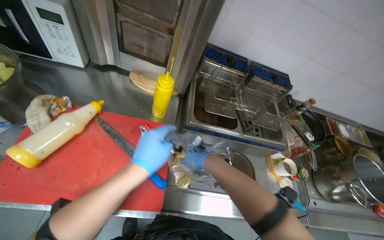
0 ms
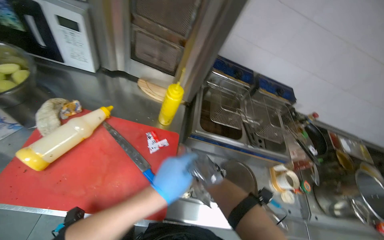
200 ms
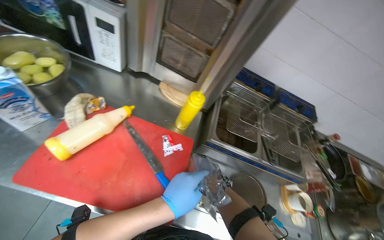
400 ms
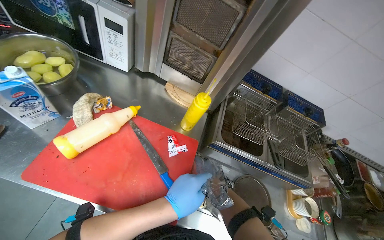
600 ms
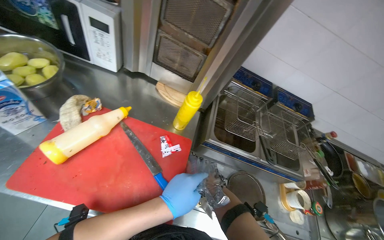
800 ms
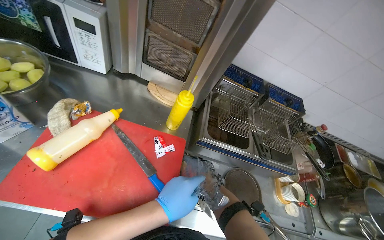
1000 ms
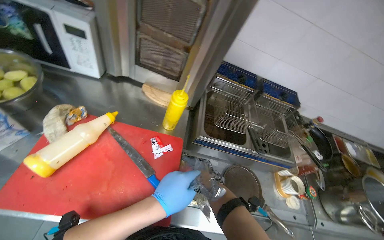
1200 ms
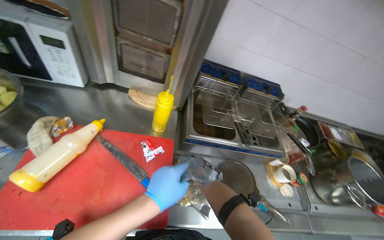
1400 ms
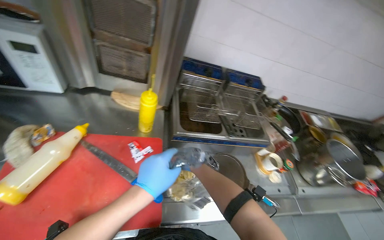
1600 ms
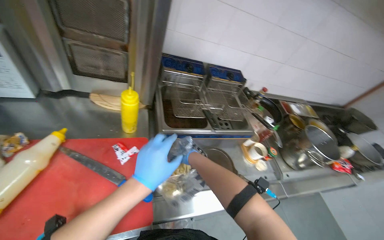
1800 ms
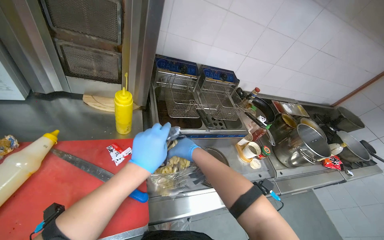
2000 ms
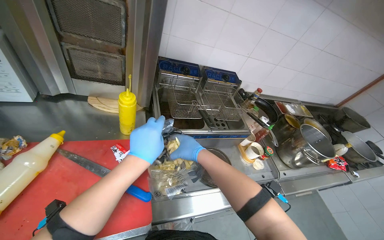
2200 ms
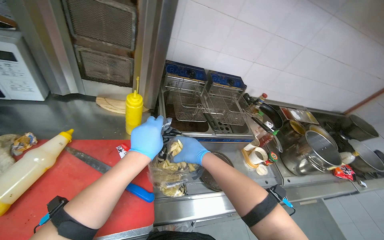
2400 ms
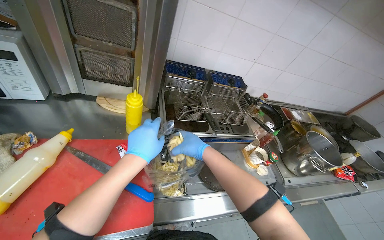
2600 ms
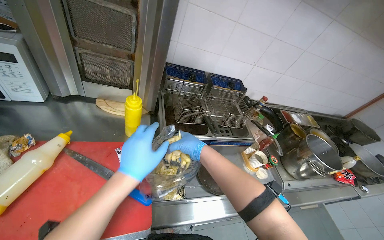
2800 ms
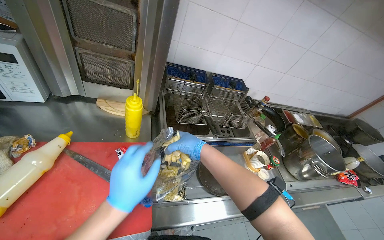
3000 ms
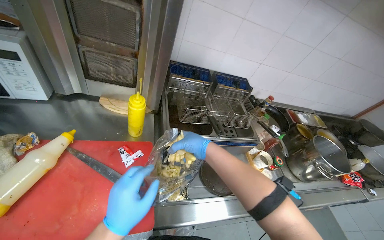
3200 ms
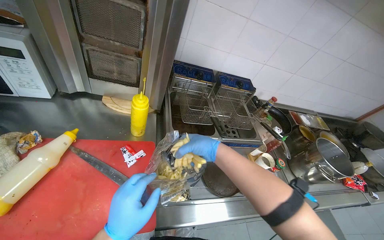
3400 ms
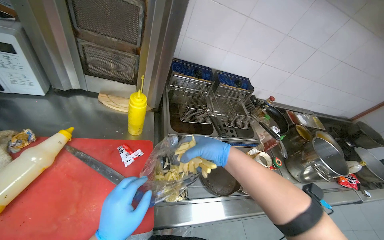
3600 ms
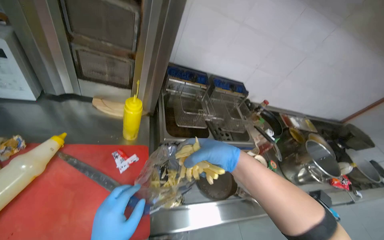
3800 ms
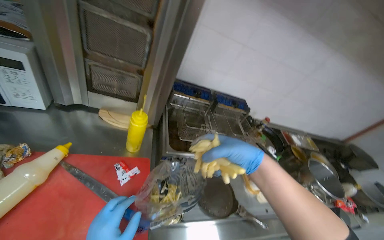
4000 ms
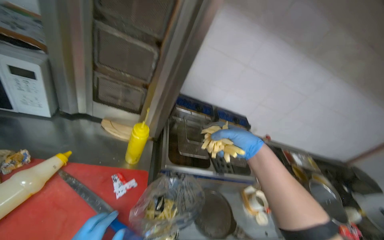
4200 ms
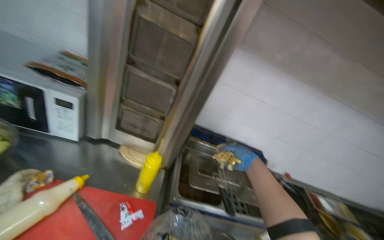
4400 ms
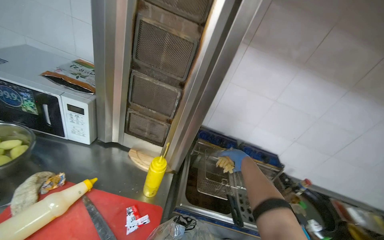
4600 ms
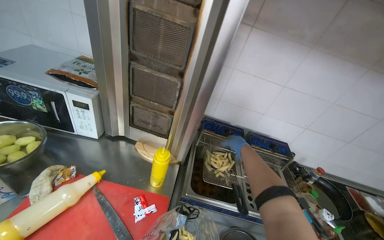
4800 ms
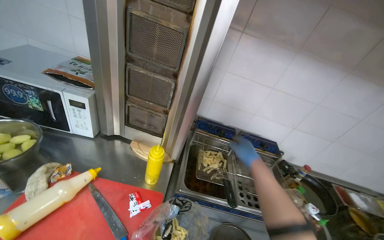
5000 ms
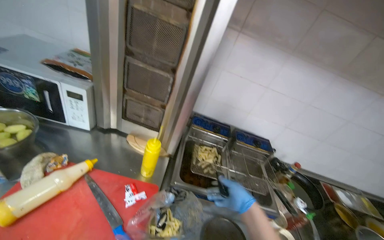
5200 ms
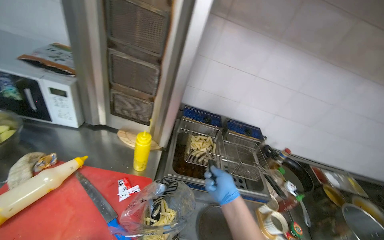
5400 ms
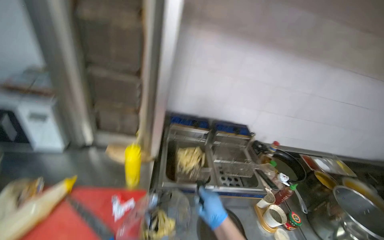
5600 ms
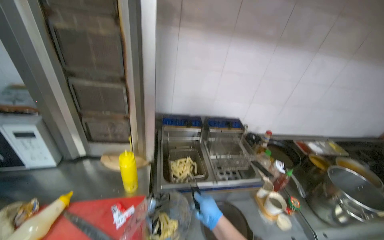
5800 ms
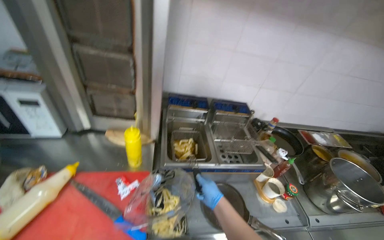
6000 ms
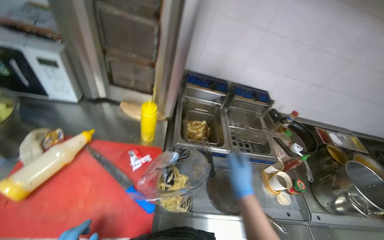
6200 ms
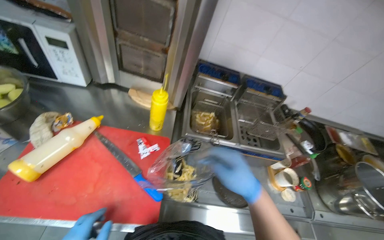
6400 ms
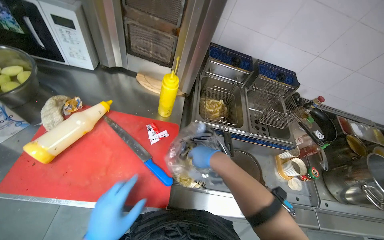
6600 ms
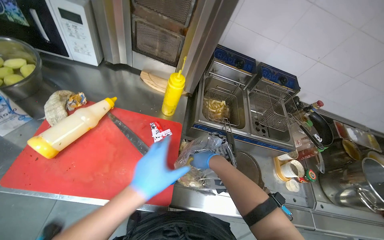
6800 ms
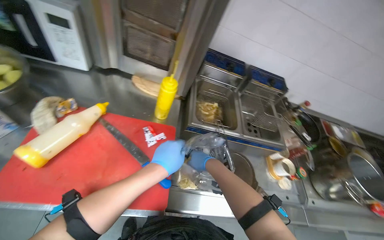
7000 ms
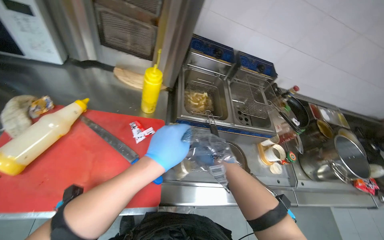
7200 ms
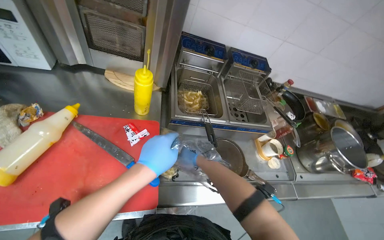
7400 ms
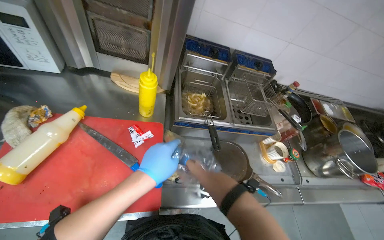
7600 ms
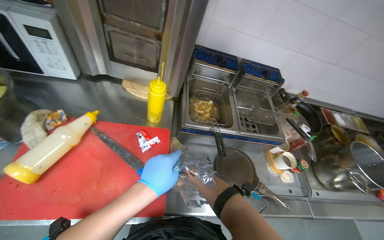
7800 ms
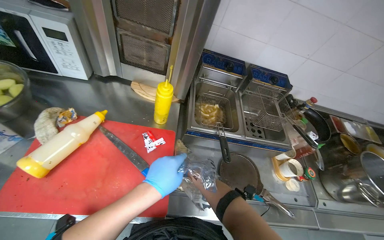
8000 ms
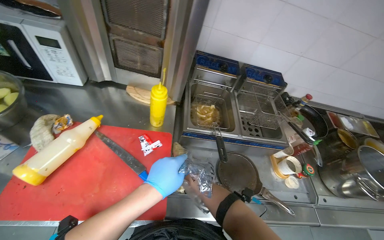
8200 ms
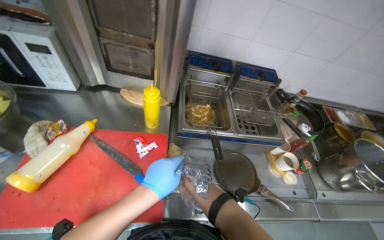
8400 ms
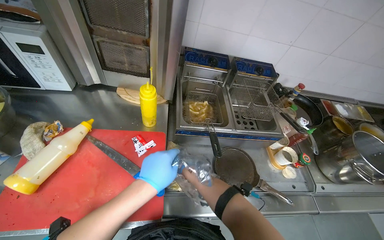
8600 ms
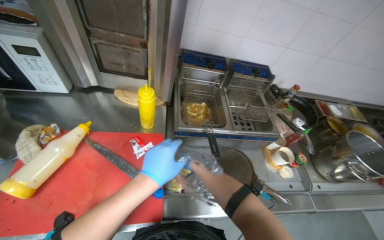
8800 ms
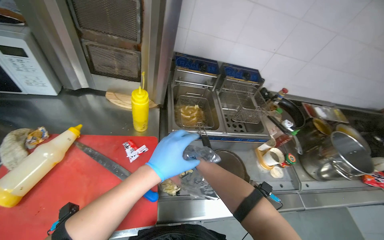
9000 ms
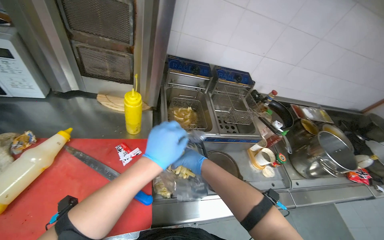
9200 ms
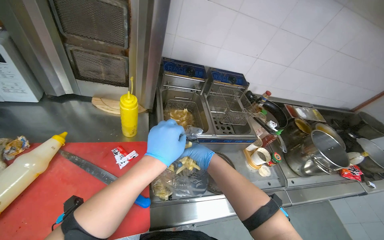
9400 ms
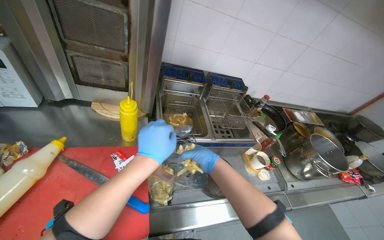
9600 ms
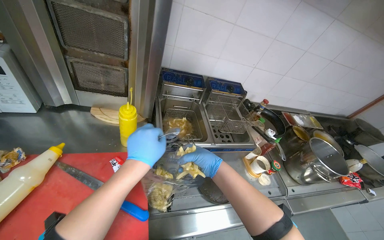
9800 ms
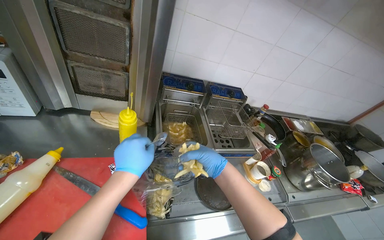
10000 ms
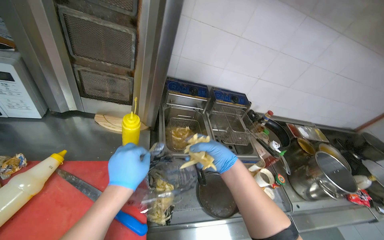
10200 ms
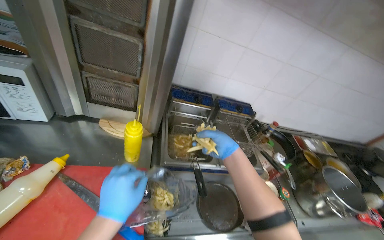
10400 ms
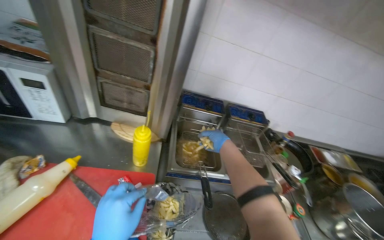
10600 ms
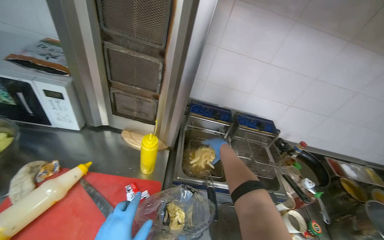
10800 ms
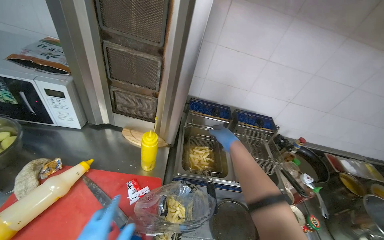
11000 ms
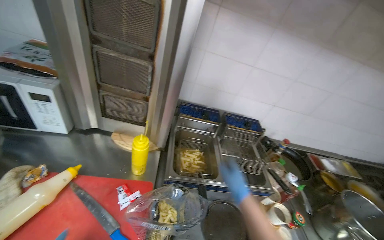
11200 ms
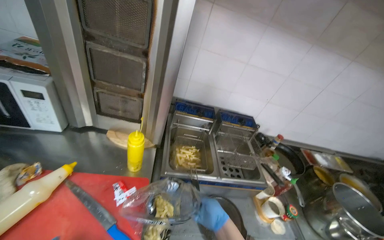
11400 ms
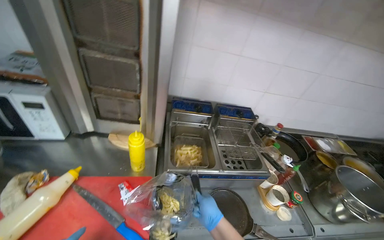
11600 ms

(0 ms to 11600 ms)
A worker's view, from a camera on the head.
Job: cooking food.
The whole recording: Loading french fries into fryer. The worker loads french fries from a bag into the deep fryer.
0 ms - 1400 ms: The right hand travels farther from the camera and down the picture by approximately 25 cm.
1400 ms - 2800 ms: The right hand heads nearer to the camera and up the picture, covering some 25 cm.
2800 ms - 4400 ms: The view tips upward by about 20 degrees. The right hand heads to the right, covering some 10 cm.
4400 ms - 5800 ms: The right hand shifts about 25 cm down the picture.
5800 ms - 7200 ms: The view tilts some 25 degrees downward.
7200 ms - 8800 ms: The right hand reaches about 25 cm farther from the camera, then returns.
10200 ms - 11600 ms: The right hand travels down the picture by roughly 15 cm.

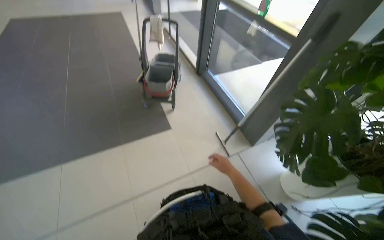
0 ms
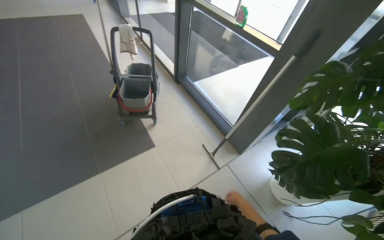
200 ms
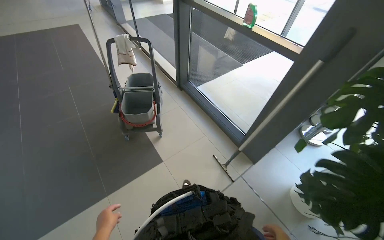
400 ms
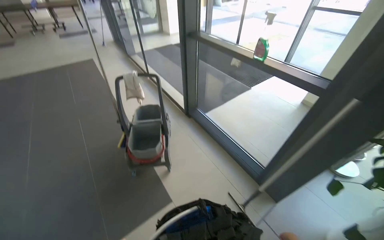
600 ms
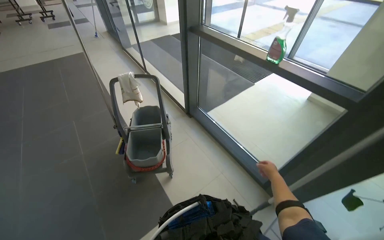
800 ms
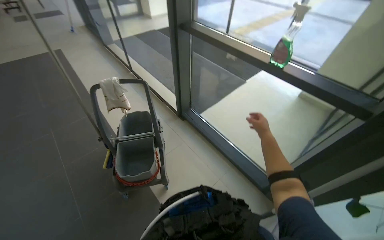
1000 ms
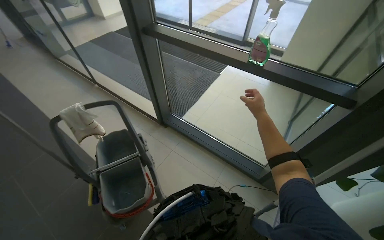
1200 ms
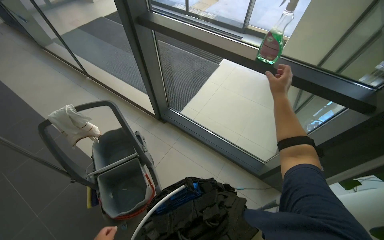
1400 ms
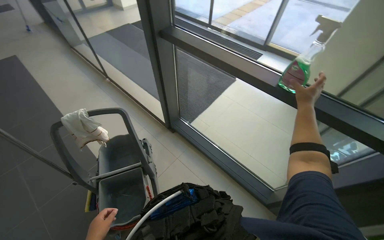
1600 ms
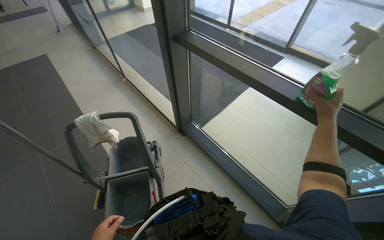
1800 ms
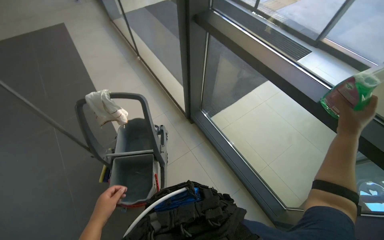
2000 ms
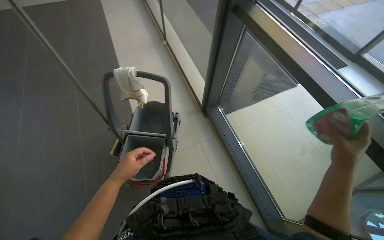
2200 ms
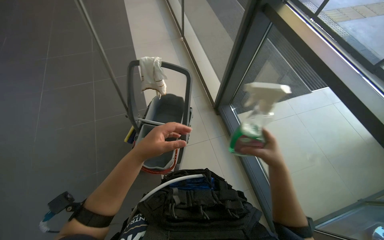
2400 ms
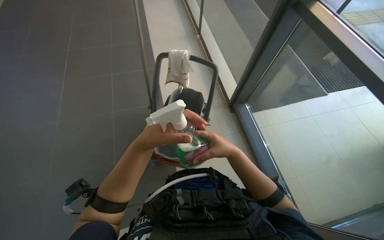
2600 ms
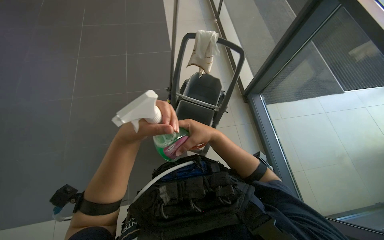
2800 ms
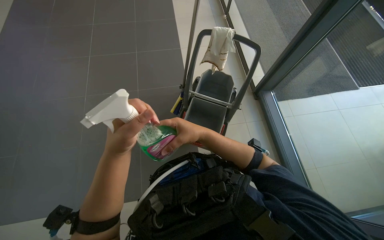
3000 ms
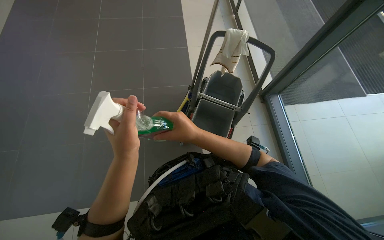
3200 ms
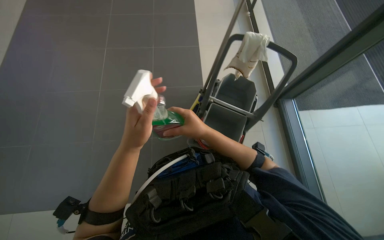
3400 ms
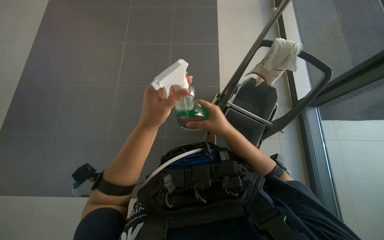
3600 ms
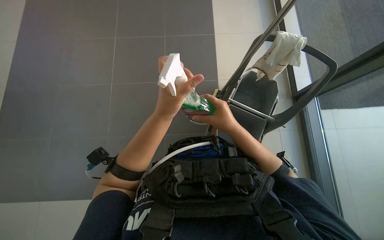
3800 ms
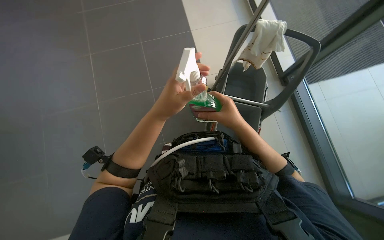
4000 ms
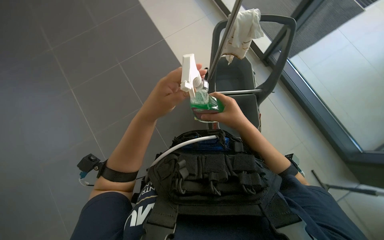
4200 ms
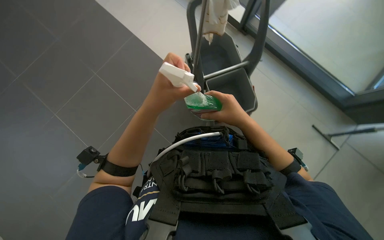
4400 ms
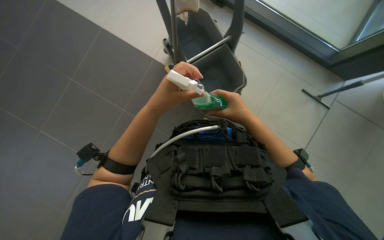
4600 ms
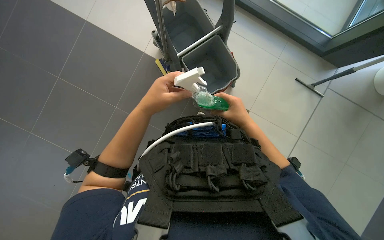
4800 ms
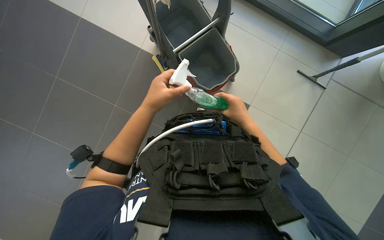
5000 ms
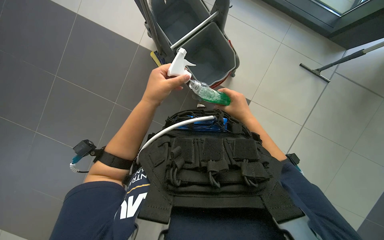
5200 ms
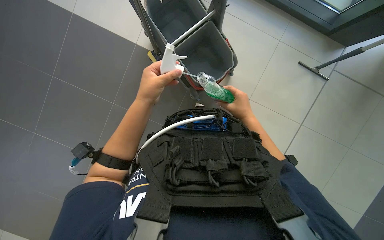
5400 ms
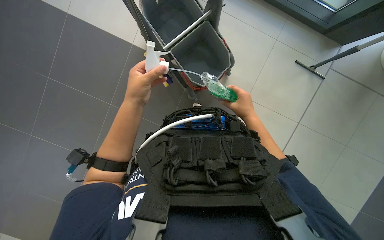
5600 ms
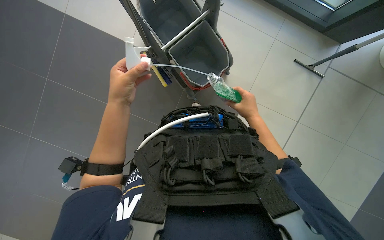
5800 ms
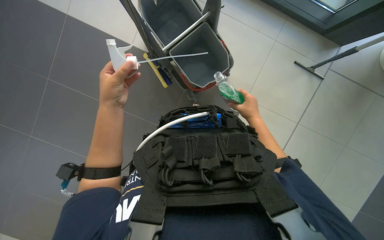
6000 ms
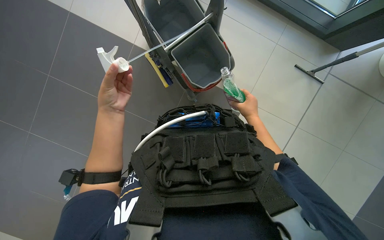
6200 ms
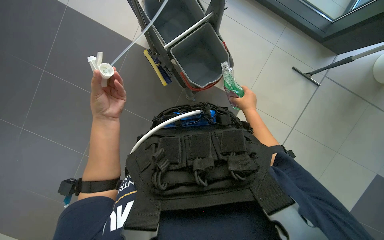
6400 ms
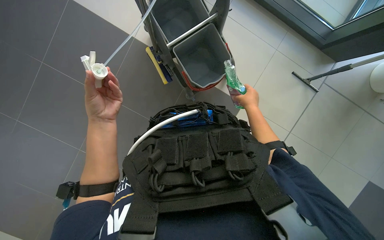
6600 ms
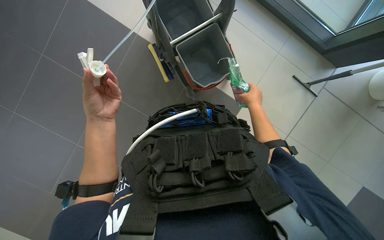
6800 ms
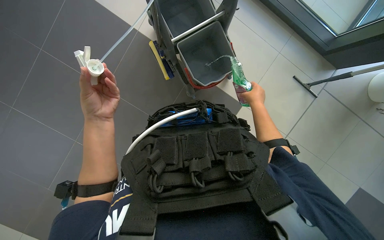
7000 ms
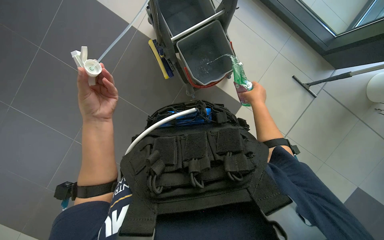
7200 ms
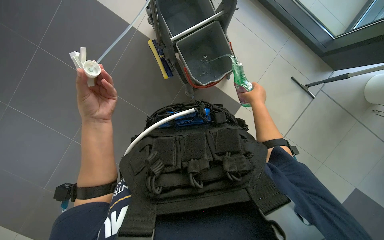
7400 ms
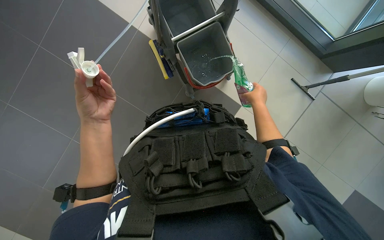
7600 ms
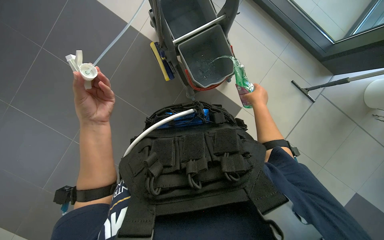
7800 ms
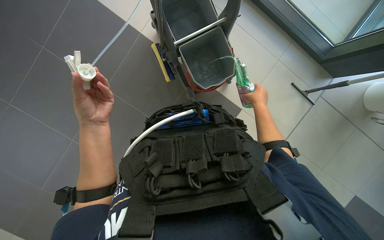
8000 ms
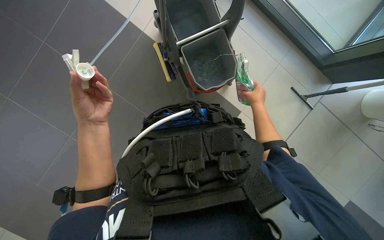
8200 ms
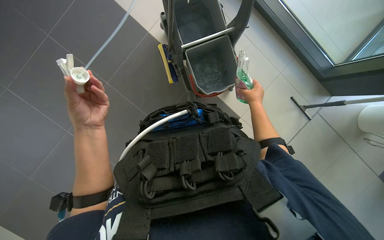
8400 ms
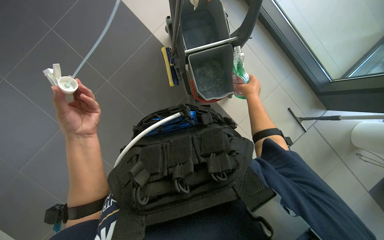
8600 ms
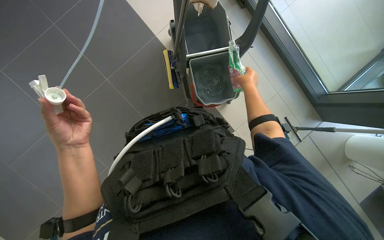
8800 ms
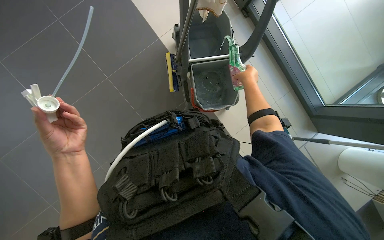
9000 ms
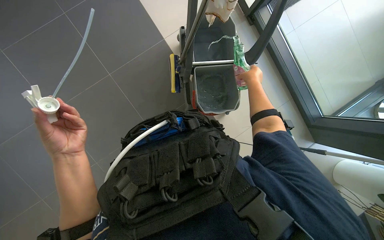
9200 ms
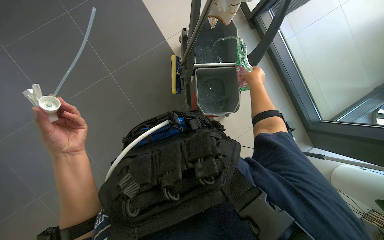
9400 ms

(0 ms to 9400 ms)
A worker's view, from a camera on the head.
Job: preparing cleaning supplies.
The whole recording: Adding cleaning solution to bucket. The worker adds cleaning solution to the bucket.
0 ms - 1600 ms: The head travels roughly 1.5 m. The wearer's head swings approximately 25 degrees to the right.
1600 ms - 3200 ms: The wearer's head swings some 30 degrees to the left.
4800 ms - 6200 ms: The right hand shifts about 10 cm farther from the camera; the left hand shifts some 10 cm to the left.
6200 ms - 7800 ms: The hands stay close to where they were, moving slightly.
7800 ms - 9400 ms: The left hand goes about 10 cm down the picture; the right hand heads up the picture, covering some 30 cm.
